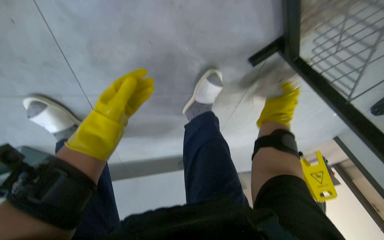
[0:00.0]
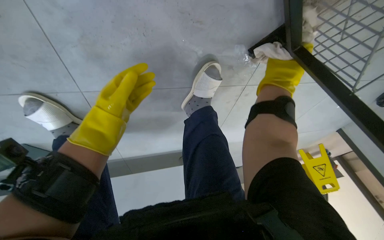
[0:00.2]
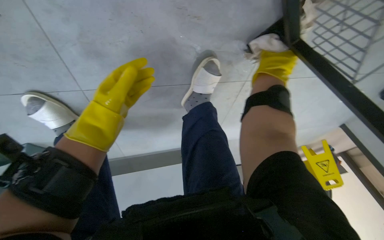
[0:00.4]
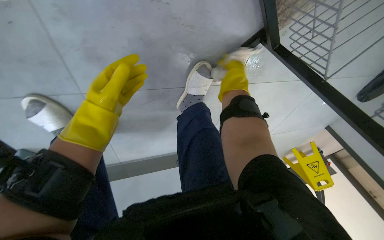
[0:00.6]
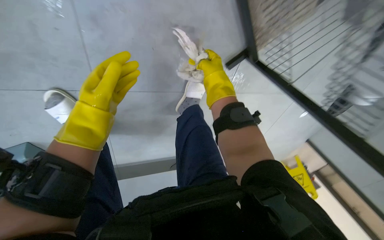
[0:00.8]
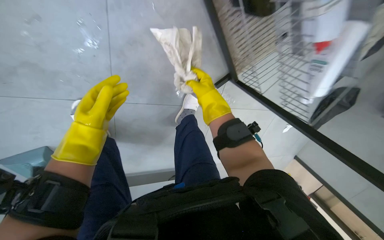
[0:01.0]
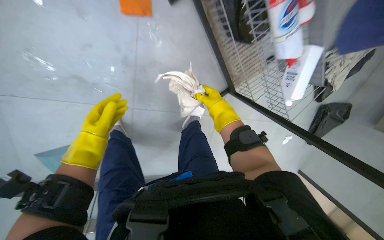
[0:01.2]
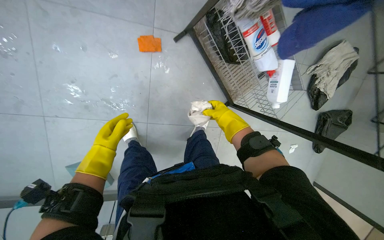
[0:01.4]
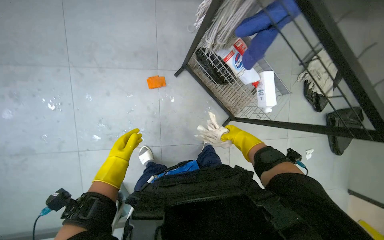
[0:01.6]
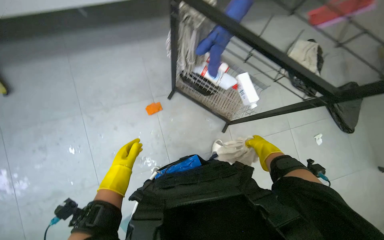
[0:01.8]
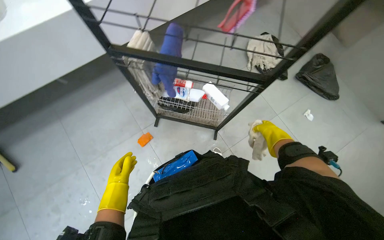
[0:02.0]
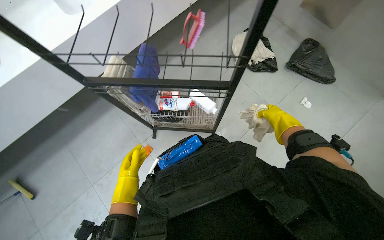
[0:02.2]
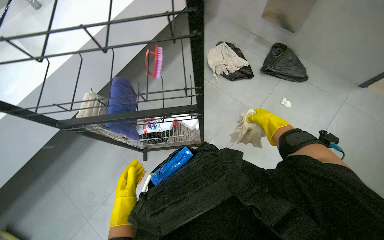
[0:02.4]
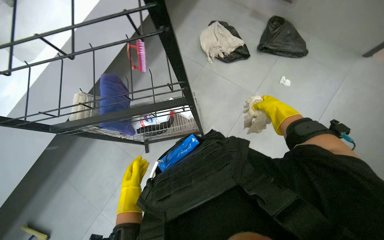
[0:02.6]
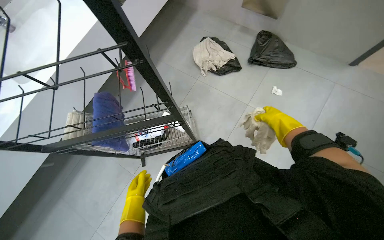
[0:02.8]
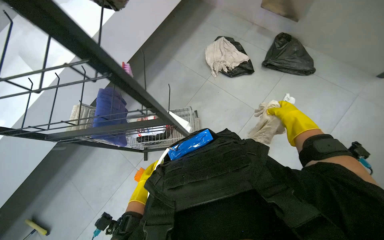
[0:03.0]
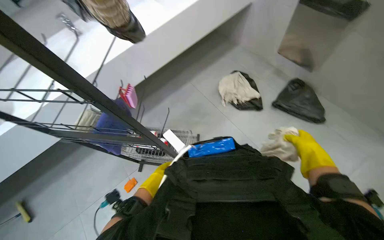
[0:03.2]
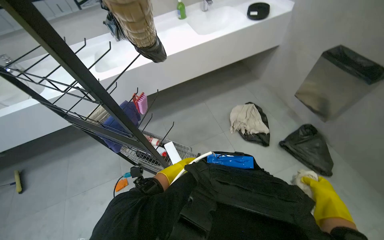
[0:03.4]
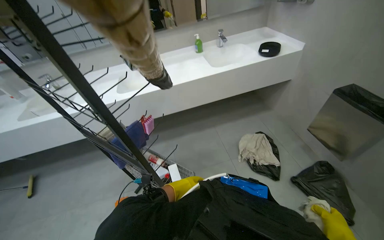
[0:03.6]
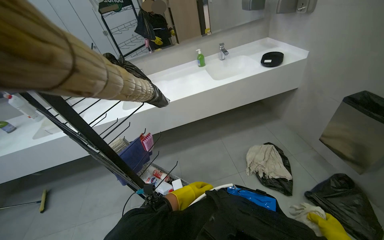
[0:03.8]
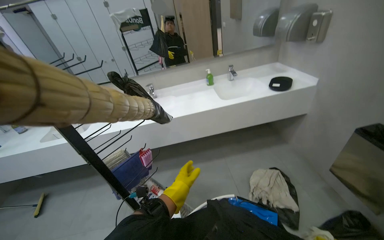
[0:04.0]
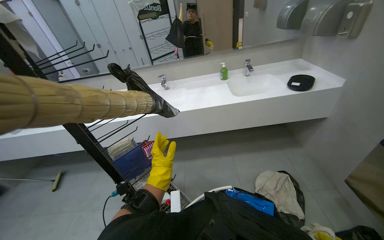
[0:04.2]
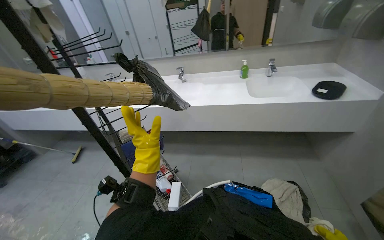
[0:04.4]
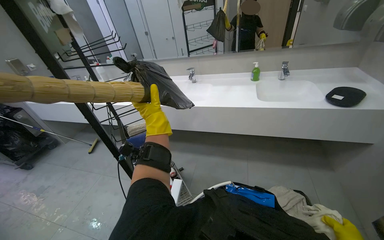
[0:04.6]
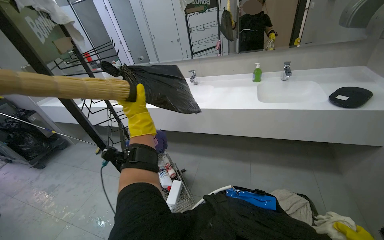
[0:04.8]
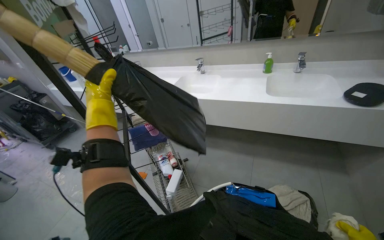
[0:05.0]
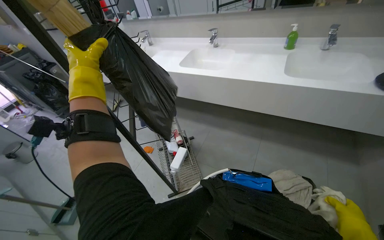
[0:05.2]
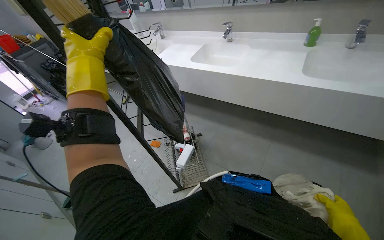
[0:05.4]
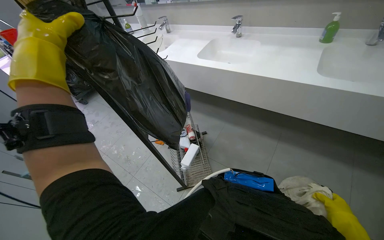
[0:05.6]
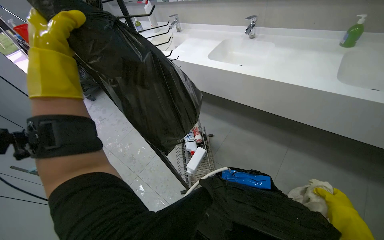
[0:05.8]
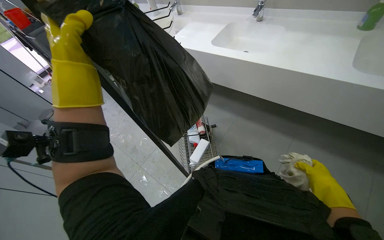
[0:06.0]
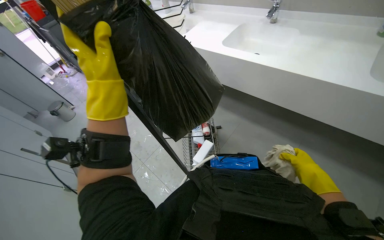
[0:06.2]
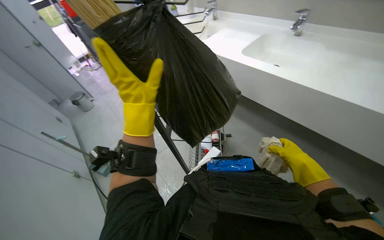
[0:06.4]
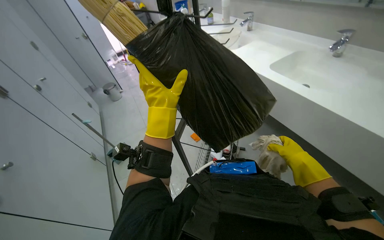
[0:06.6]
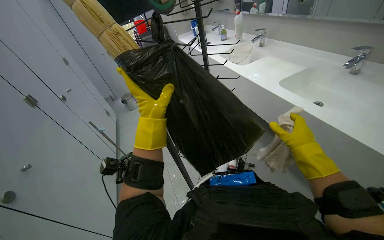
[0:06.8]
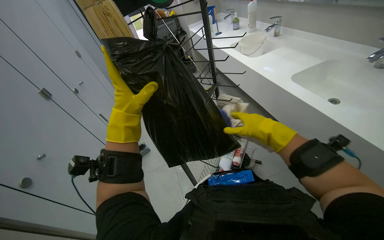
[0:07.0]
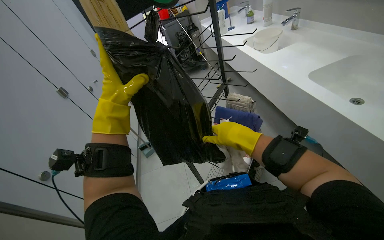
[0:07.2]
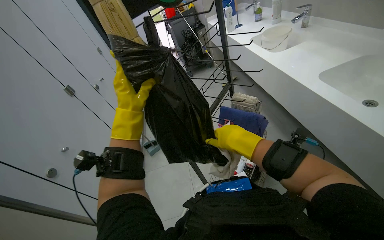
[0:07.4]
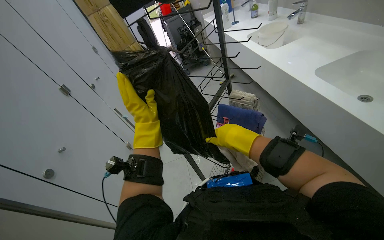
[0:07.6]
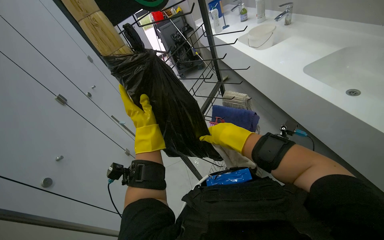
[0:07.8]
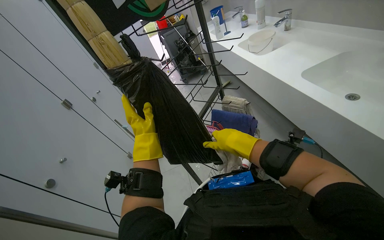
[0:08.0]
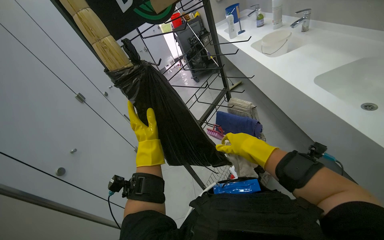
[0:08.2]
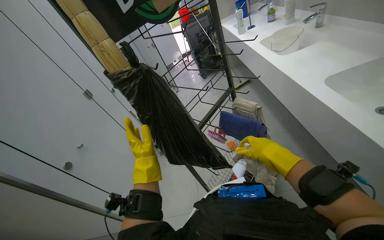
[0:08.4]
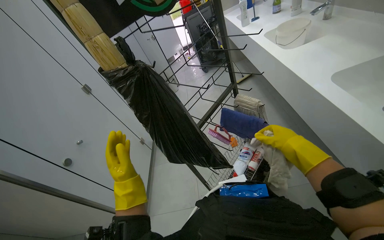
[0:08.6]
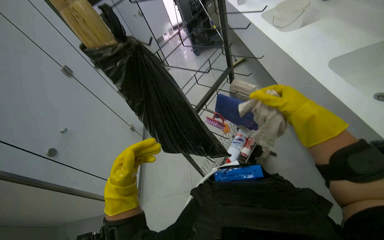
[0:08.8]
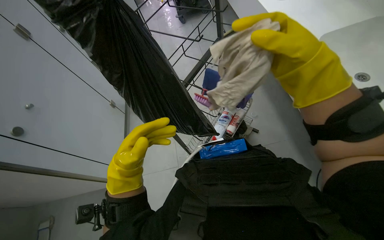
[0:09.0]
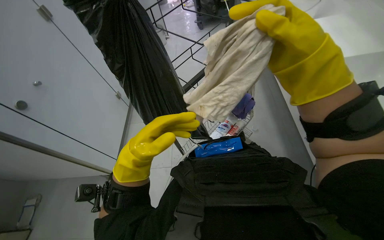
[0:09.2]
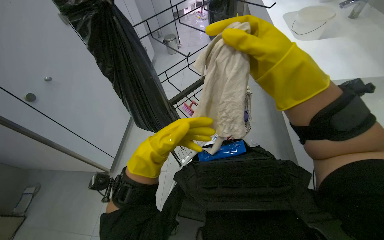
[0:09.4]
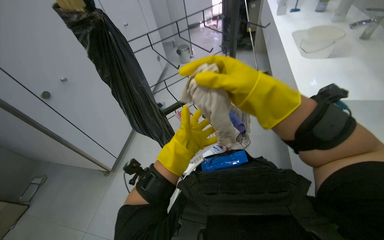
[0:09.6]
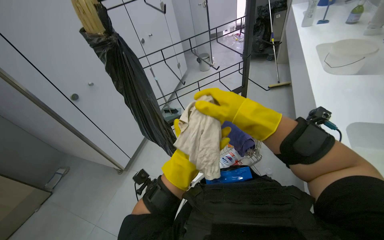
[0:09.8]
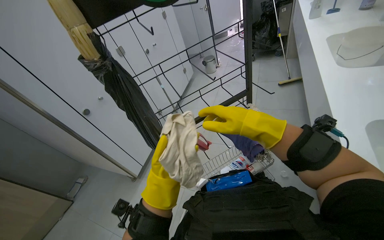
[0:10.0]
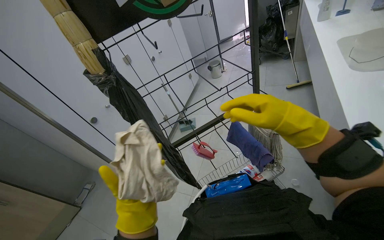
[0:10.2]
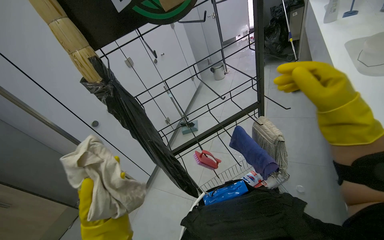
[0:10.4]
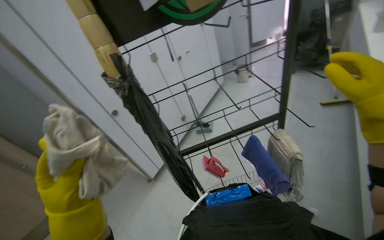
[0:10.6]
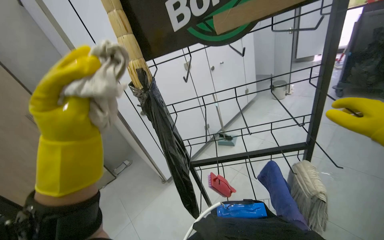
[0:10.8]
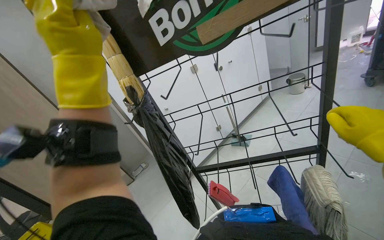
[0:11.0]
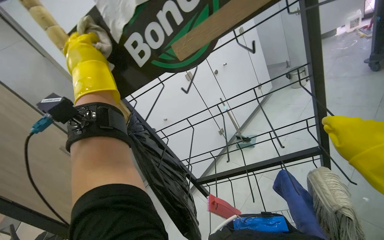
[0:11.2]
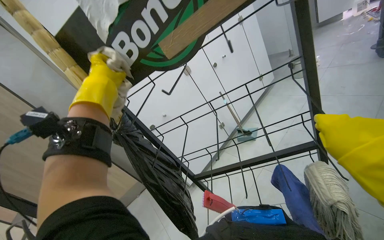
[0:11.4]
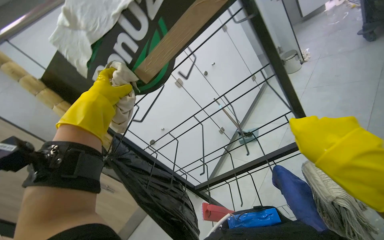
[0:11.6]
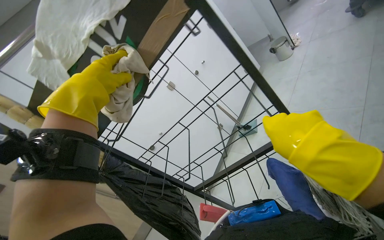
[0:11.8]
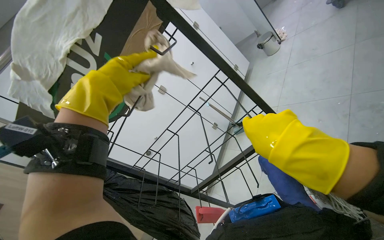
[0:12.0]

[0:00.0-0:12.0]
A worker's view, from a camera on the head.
Job: wiping surfaces.
The whole recording: Wiping metal rack. The worker wipes the metal rack with a white cloth.
0:00.0 to 0:01.6: The camera travels roughly 80 cm. The camera pitches upward, by roughly 45 degrees.
0:01.6 to 0:03.0: The camera travels some 50 cm. The view tips upward by about 15 degrees. Everything in view rotates approximately 35 degrees counterclockwise.
0:03.0 to 0:04.4: The head travels approximately 40 cm. The wearer's head swings some 60 degrees to the left. The camera pitches upward, by about 25 degrees.
0:04.4 to 0:06.0: The wearer looks roughly 35 degrees further to the left. The camera pitches downward, by approximately 15 degrees. The left hand moves nearer to the camera, some 20 cm.
0:06.0 to 0:07.6: The wearer looks some 40 degrees further to the left.
0:07.6 to 0:09.0: The view tips downward by approximately 15 degrees. The right hand travels to the right, up the picture and nearer to the camera by about 20 cm. The left hand travels down the picture and nearer to the camera by roughly 20 cm.
0:09.0 to 0:10.4: The wearer looks about 30 degrees further to the left.
0:10.4 to 0:12.0: The head travels roughly 40 cm. The view swings some 30 degrees to the left.

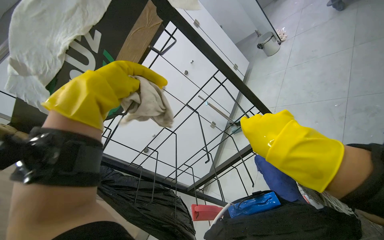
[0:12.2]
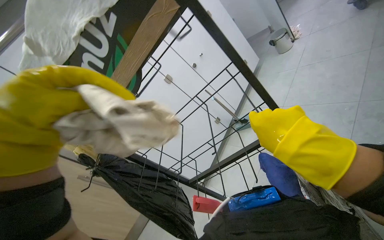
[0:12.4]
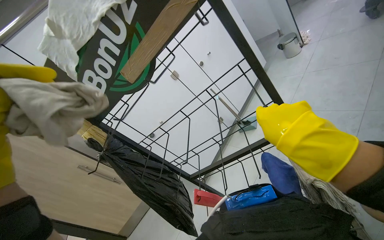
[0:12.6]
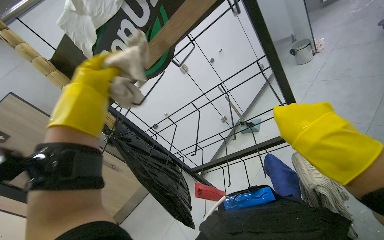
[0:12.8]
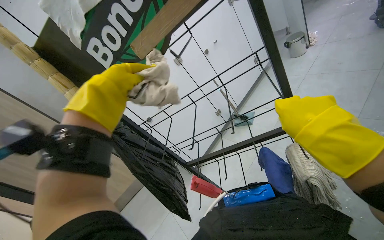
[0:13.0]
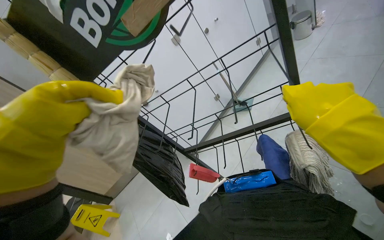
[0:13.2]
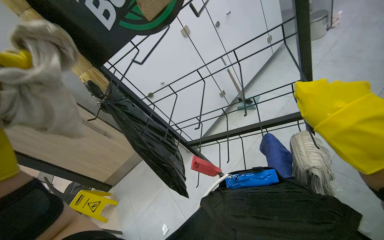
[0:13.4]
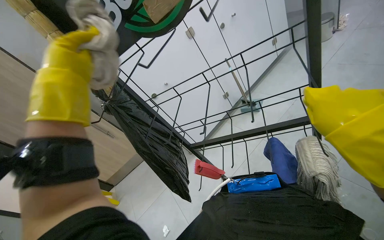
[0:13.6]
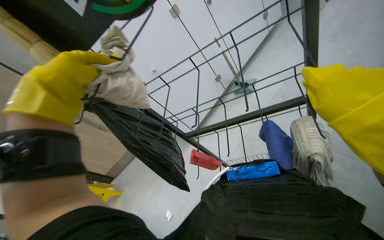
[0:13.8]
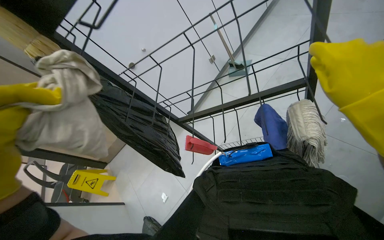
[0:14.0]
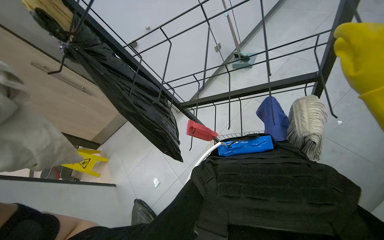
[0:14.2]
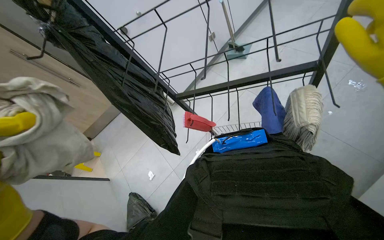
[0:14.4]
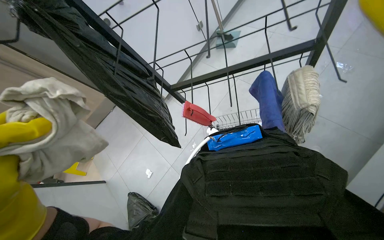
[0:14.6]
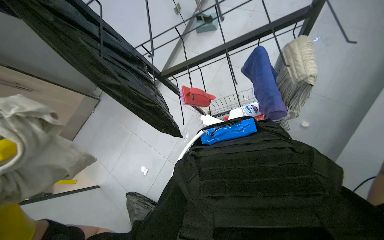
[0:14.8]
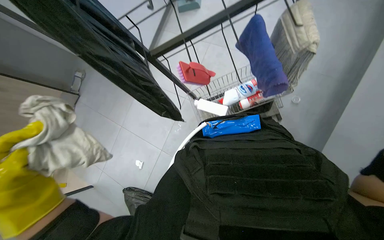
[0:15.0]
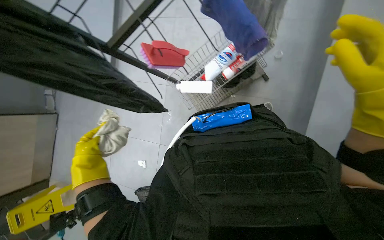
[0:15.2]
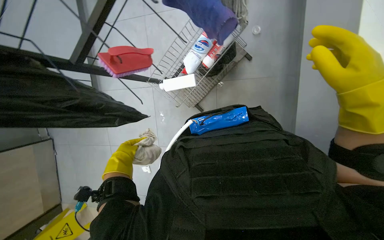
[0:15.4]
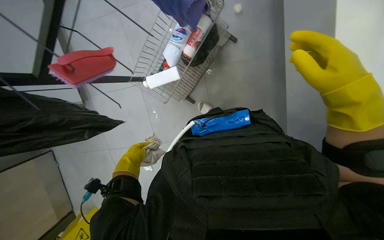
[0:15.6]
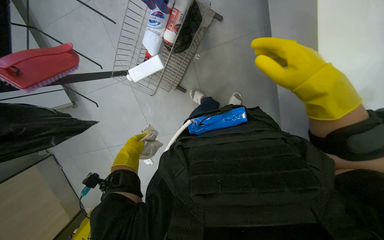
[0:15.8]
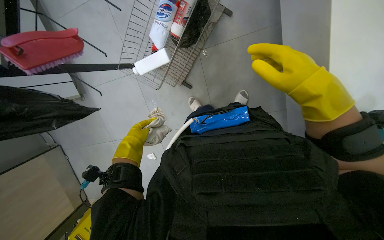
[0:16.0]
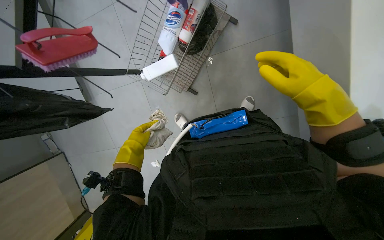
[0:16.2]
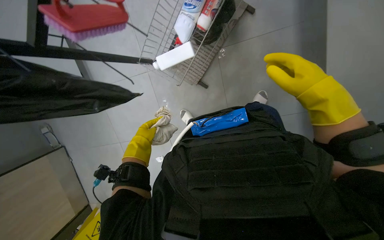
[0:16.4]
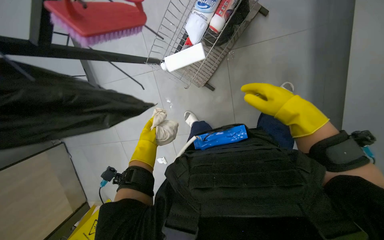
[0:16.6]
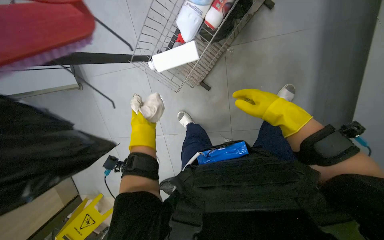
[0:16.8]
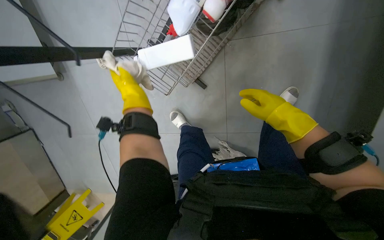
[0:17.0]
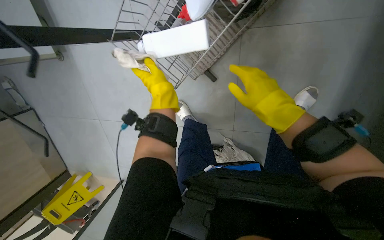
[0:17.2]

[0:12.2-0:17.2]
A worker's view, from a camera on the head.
Job: wiping surfaces.
The whole recording: Wiping metal rack. The worker wipes the metal rack with a white cloth.
0:12.2 to 0:13.8: The view tips downward by about 20 degrees.
0:13.8 to 0:15.6: The wearer looks roughly 55 degrees further to the right. The wearer looks approximately 35 degrees further downward.
0:15.6 to 0:17.2: The left hand heads up the picture and to the right, covering about 25 cm. The right hand travels farther from the camera by approximately 25 cm.

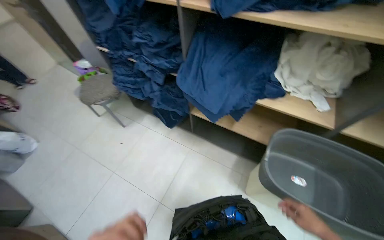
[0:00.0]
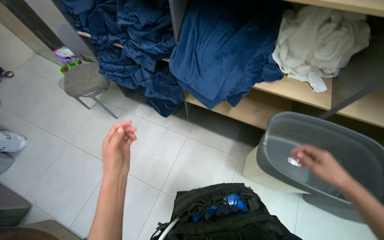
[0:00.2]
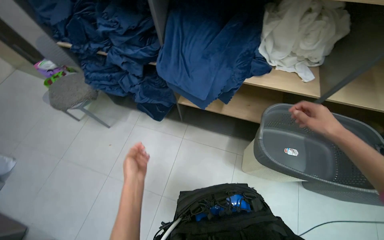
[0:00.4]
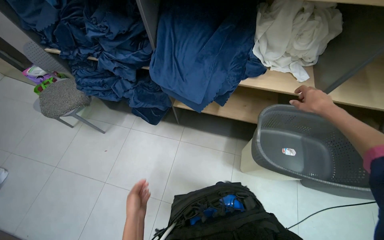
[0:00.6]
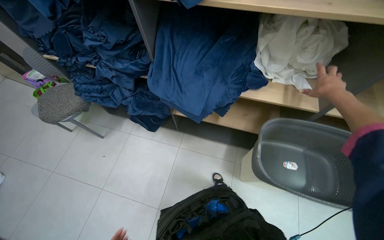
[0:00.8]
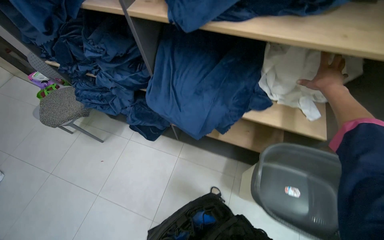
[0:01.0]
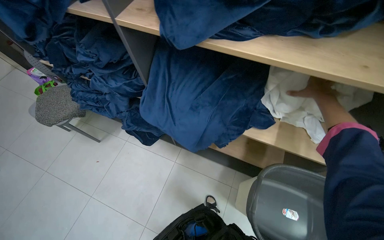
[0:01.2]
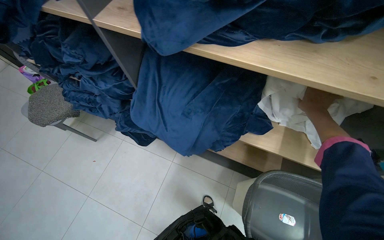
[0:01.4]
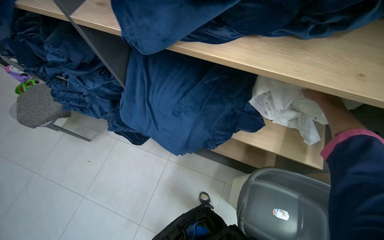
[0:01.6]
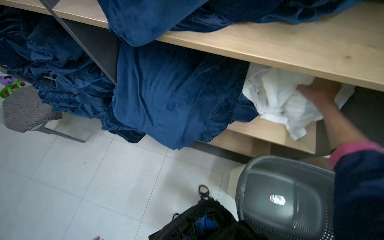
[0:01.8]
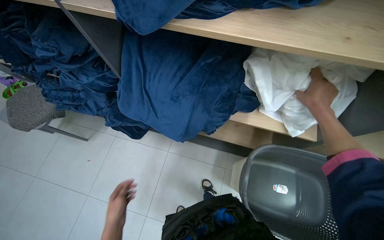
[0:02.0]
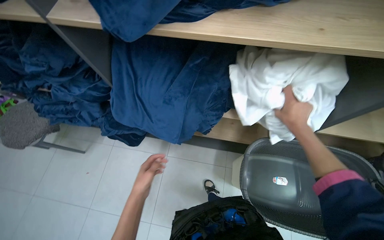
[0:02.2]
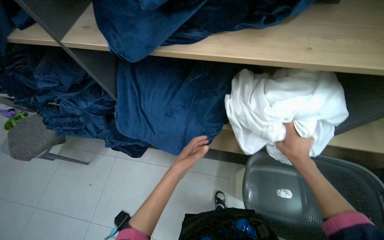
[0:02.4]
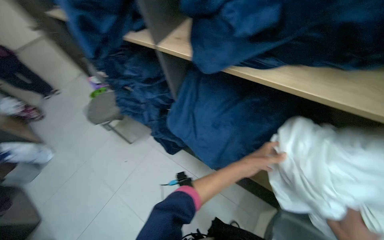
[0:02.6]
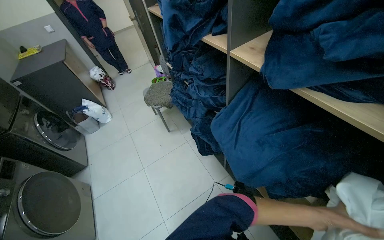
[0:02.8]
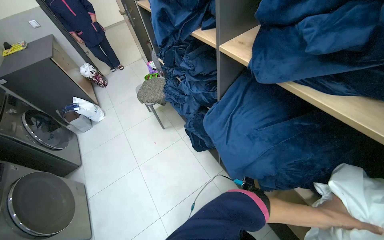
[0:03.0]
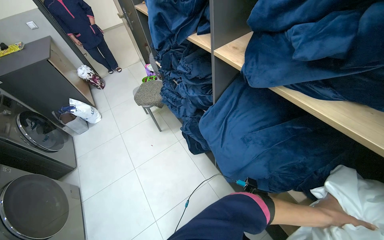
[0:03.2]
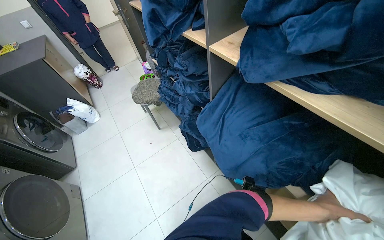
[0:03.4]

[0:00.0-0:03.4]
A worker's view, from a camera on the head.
Job: managing laundry.
The whole recording: Loading laundry into washing machine. The worker gathers white laundry, places it into the washing machine, adds detergent, and starts the cycle.
0:00.0 to 0:01.6: The wearer moves some 40 cm.
0:01.6 to 0:03.4: The head turns to the left by approximately 35 degrees.
